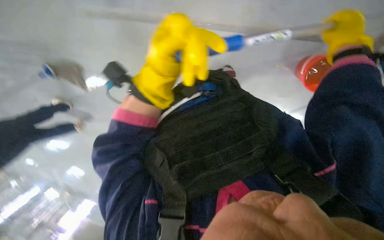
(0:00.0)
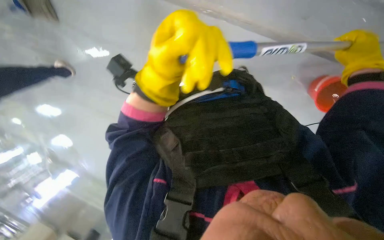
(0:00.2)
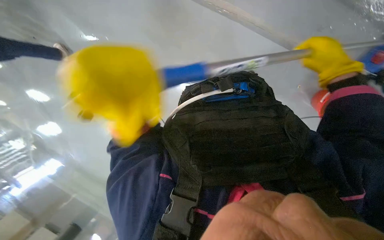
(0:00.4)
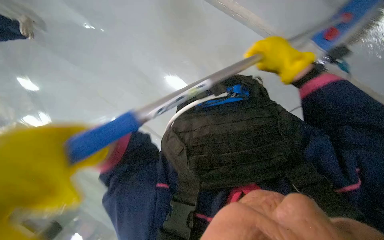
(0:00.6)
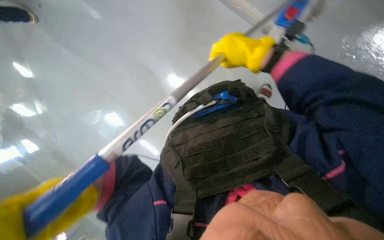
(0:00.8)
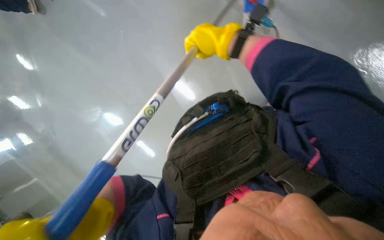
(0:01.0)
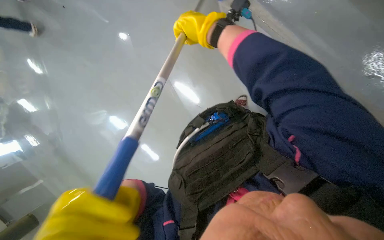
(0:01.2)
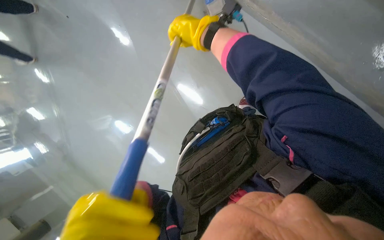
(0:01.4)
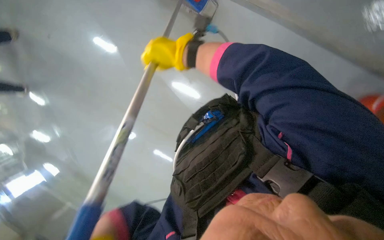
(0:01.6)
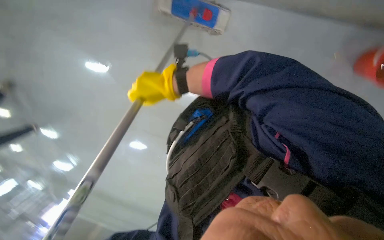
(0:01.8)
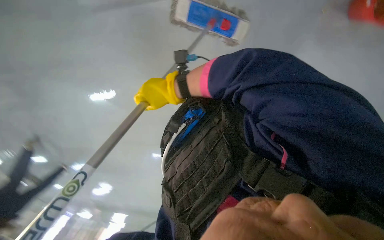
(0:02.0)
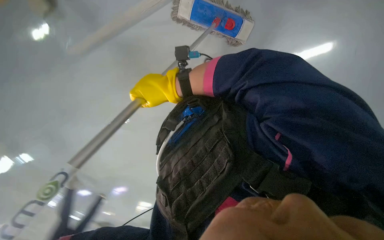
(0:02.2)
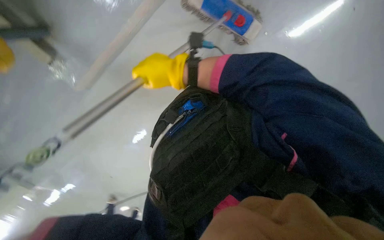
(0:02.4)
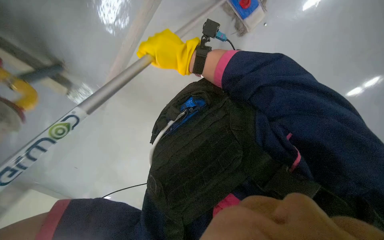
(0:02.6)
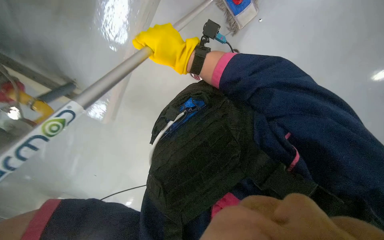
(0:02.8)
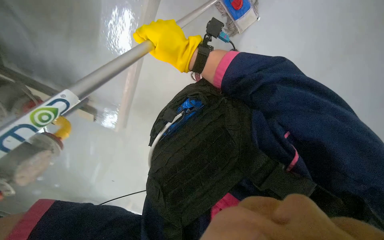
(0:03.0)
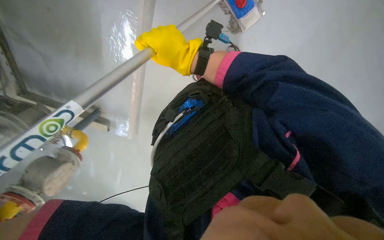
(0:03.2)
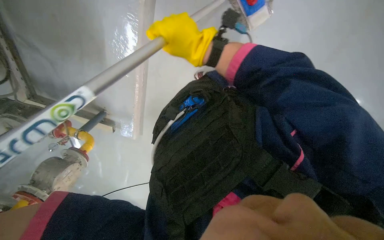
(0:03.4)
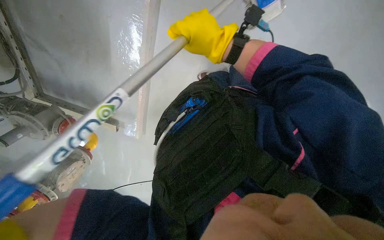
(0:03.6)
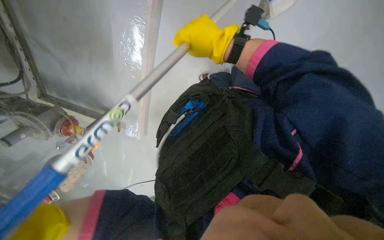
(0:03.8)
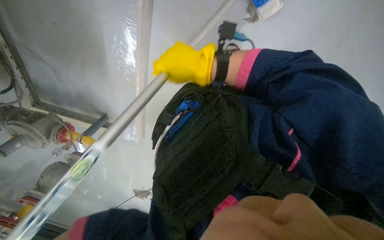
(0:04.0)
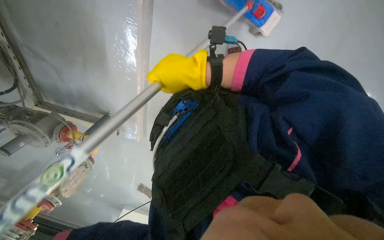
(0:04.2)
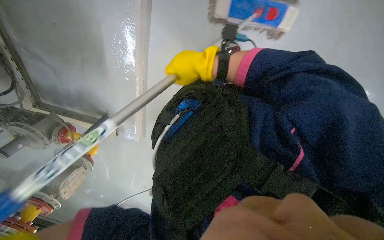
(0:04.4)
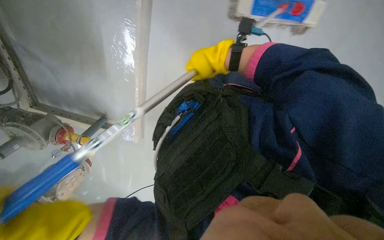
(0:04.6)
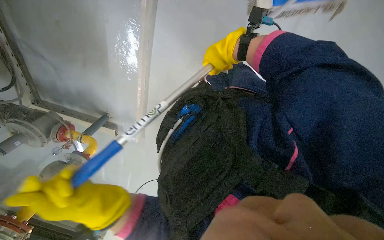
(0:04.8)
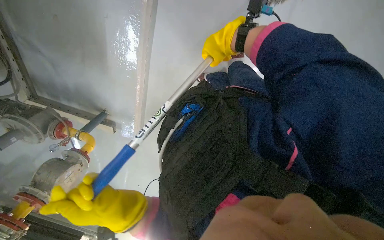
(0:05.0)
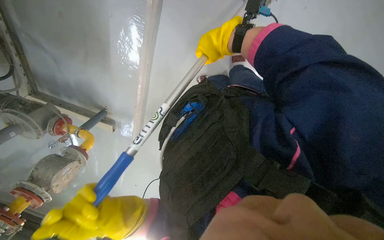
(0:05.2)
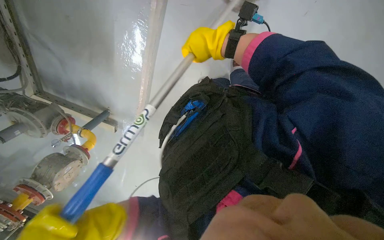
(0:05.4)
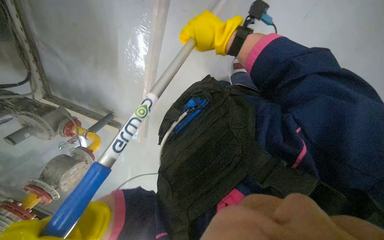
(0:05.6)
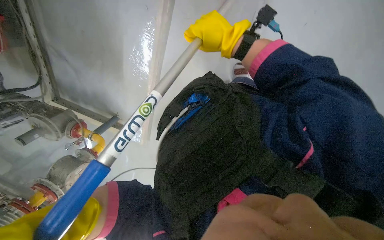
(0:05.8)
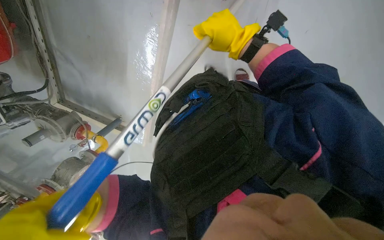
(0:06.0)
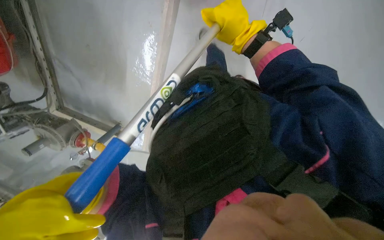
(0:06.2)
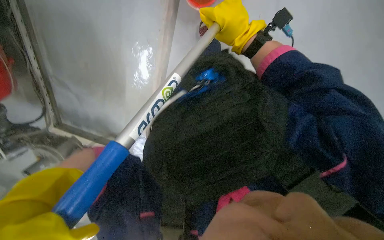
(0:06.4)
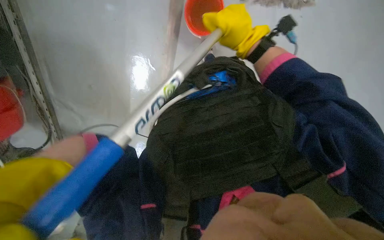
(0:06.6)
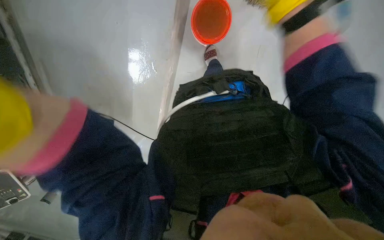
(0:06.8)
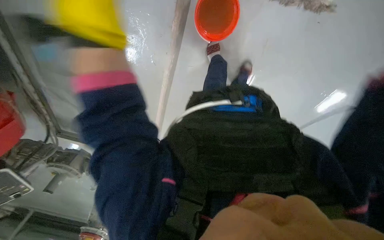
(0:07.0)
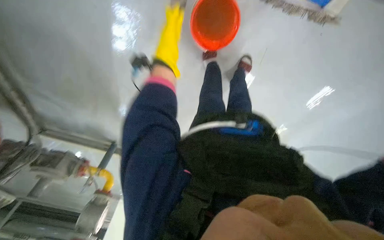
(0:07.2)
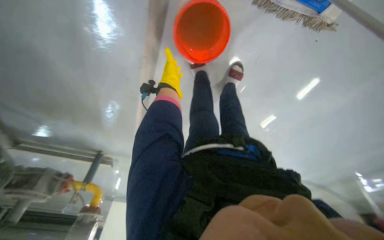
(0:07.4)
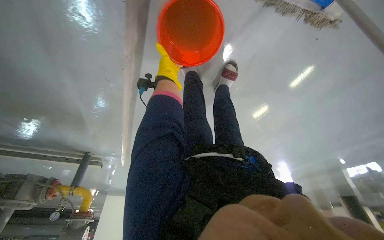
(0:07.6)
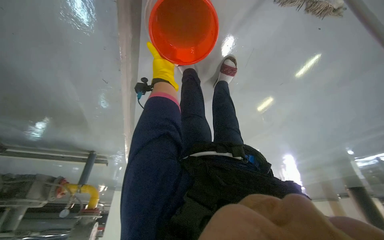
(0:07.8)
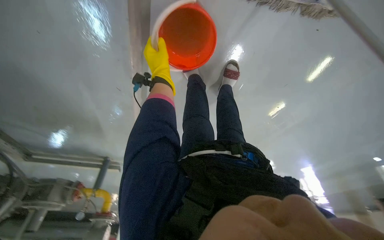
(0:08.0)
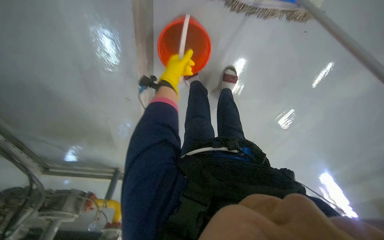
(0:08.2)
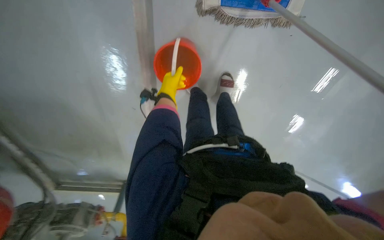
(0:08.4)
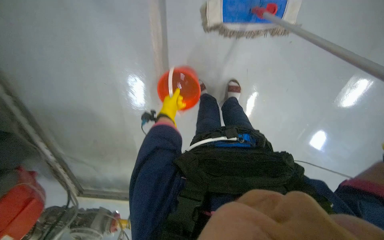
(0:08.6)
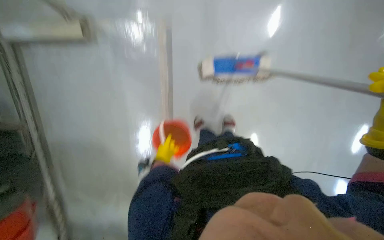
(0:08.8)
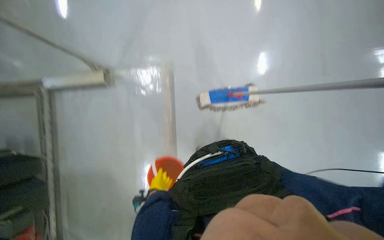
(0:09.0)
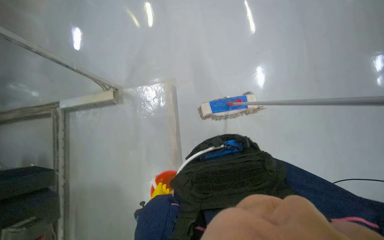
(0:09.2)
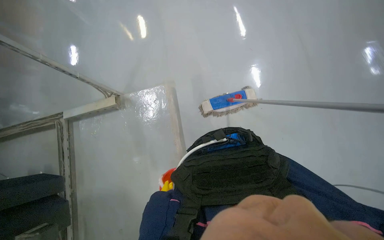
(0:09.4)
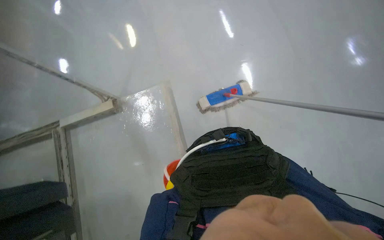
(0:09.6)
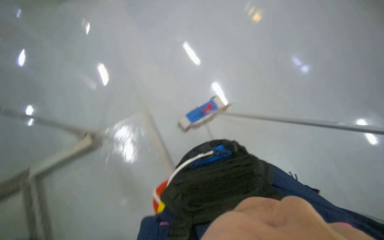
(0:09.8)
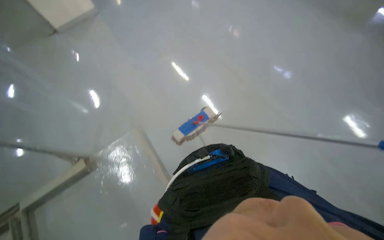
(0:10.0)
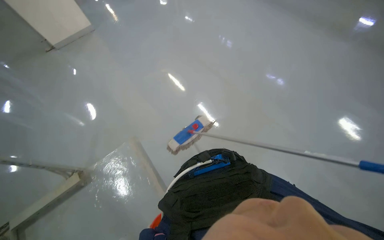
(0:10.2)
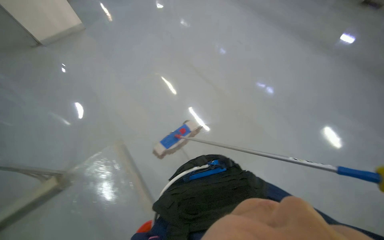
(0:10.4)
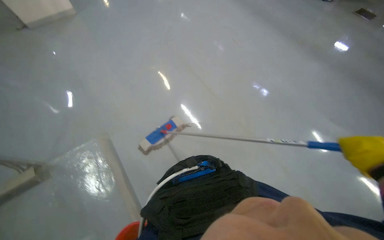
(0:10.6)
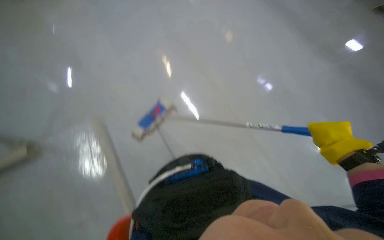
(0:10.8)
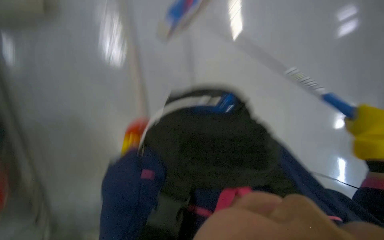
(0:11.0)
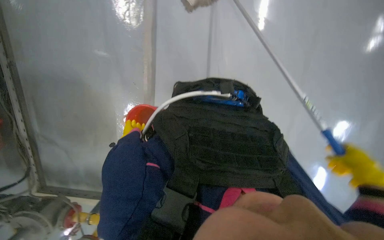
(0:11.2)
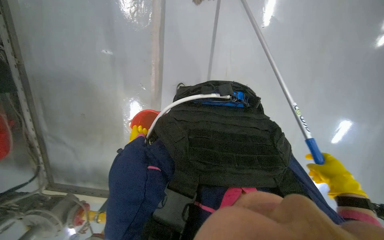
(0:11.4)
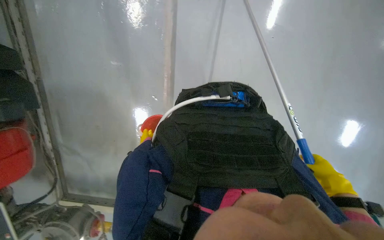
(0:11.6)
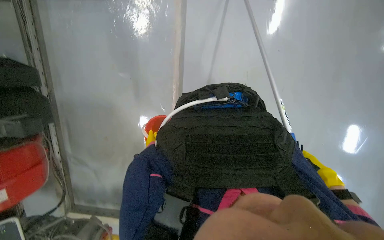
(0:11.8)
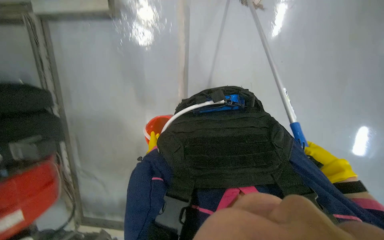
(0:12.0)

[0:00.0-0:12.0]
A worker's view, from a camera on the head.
Job: mopping floor.
The whole recording: Mopping the floor. The worker mops the floor, periodically wringing the mop and changing the mop head.
0:00.0 to 0:01.6: The right hand travels to the left by approximately 30 cm.
0:07.6 to 0:09.0: The wearer moves about 70 cm. The camera sweeps to the left, by some 25 degrees. The camera pitches upward, by about 55 degrees.
0:09.0 to 0:10.4: The head turns to the right by approximately 30 degrees. The view tips upward by approximately 30 degrees.
0:10.4 to 0:12.0: The head turns to the left by approximately 20 degrees. The view tilts approximately 20 degrees downward.

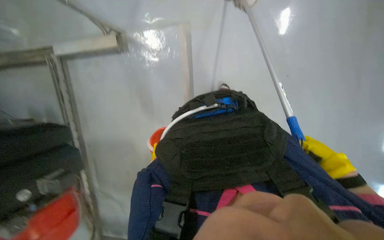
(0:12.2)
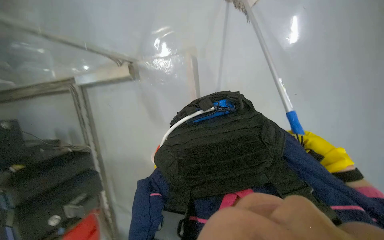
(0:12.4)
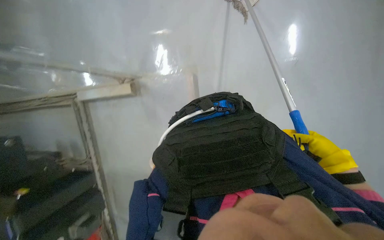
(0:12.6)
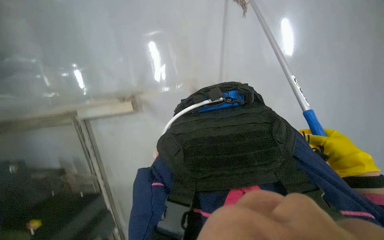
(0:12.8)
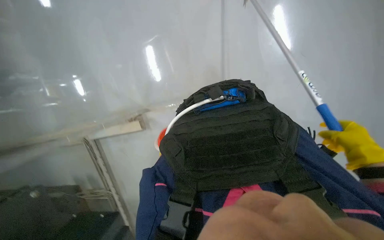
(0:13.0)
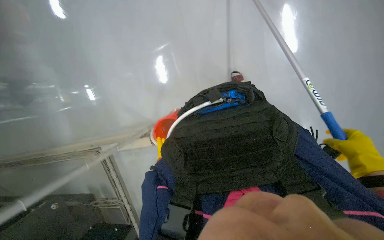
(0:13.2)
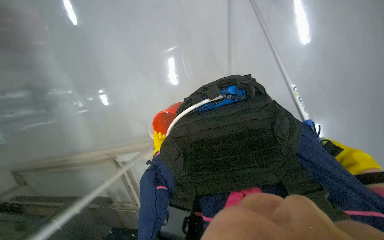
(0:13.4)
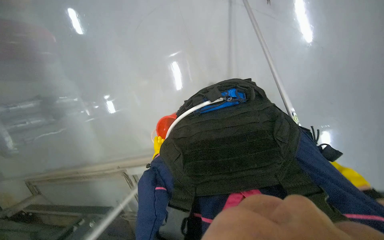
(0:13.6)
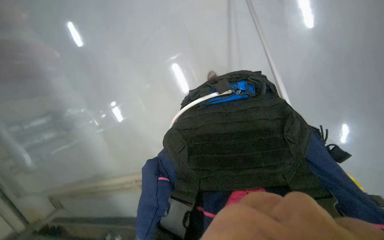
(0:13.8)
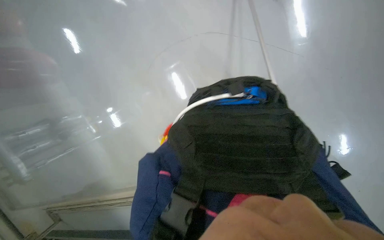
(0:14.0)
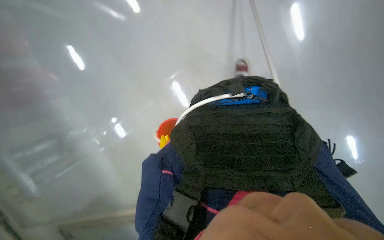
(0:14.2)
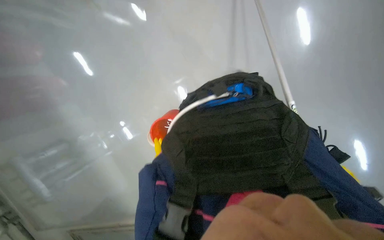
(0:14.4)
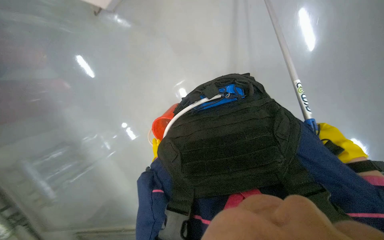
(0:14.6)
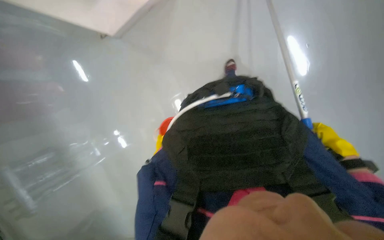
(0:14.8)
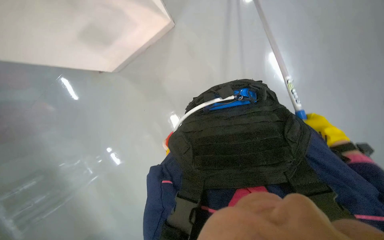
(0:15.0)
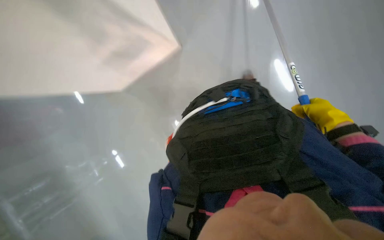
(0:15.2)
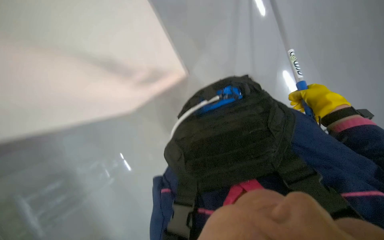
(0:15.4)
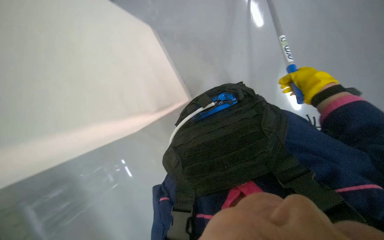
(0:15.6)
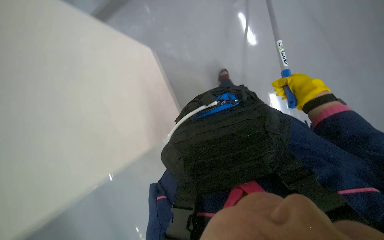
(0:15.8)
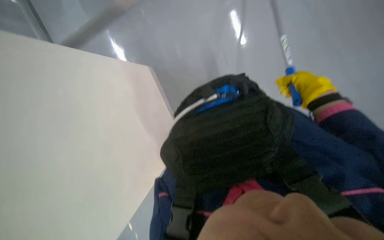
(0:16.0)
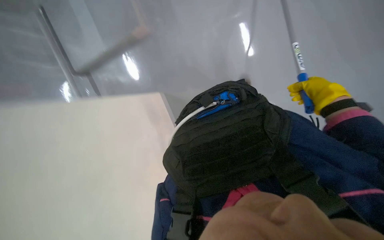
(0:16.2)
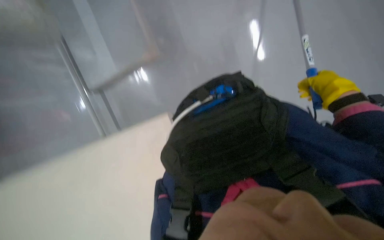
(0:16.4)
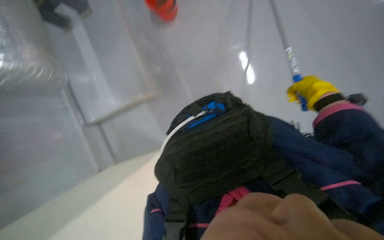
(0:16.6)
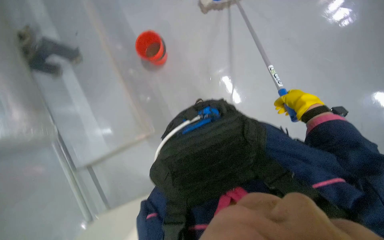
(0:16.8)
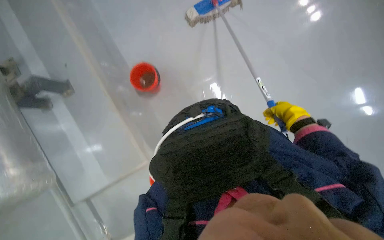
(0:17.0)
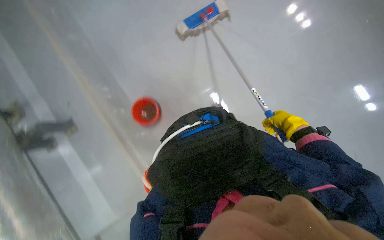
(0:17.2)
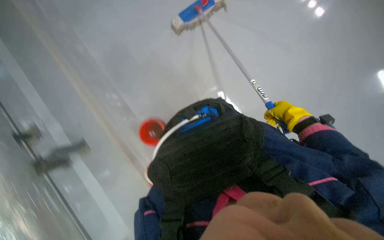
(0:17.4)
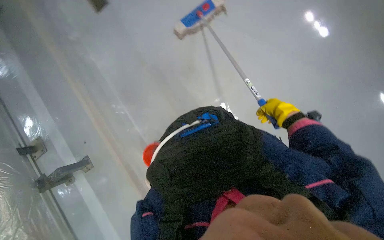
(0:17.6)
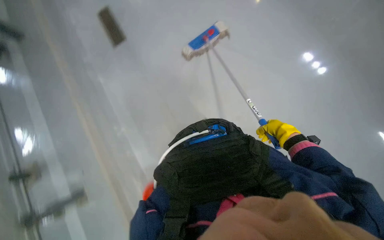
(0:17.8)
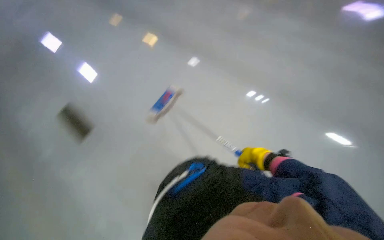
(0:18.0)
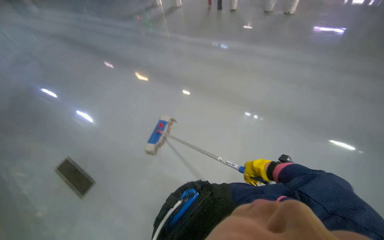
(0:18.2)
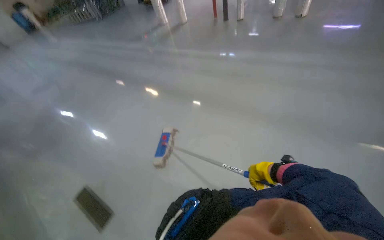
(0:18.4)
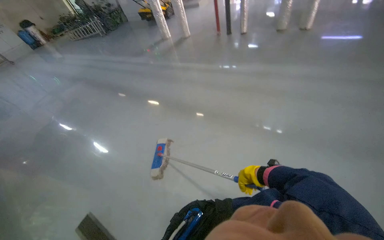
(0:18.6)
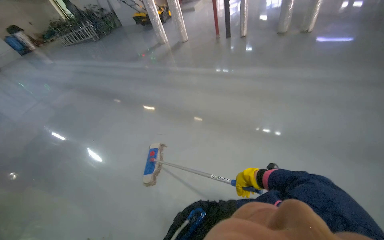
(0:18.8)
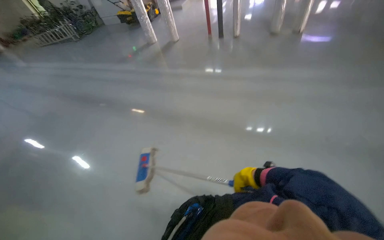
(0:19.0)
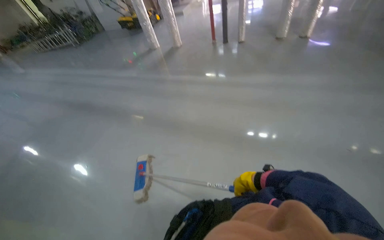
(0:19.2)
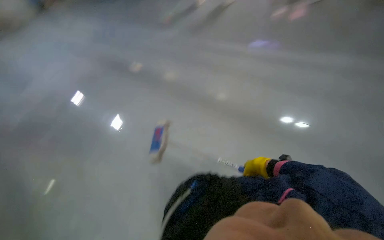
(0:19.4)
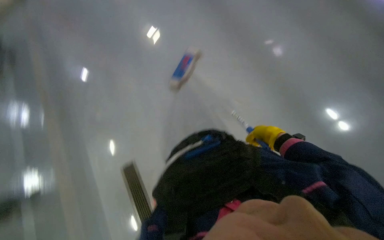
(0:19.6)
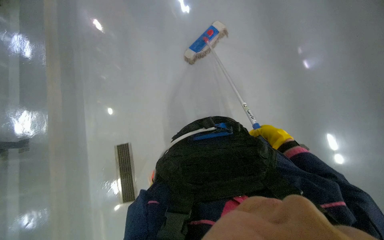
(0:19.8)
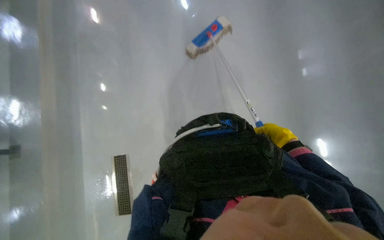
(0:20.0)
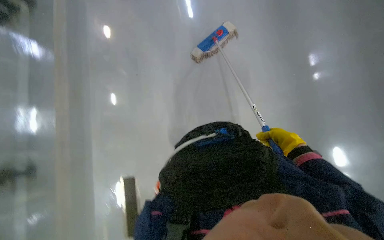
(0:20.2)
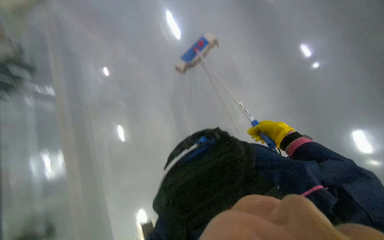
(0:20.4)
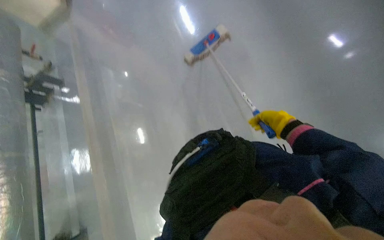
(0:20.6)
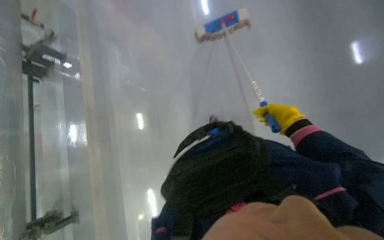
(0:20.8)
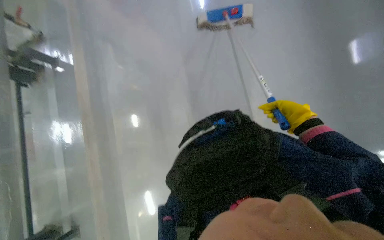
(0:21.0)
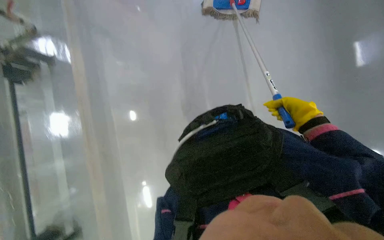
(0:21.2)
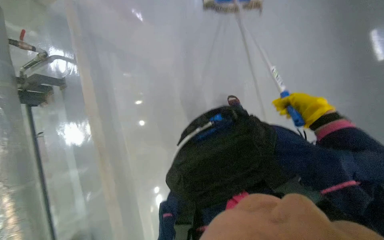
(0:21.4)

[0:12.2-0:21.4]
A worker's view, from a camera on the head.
Job: mopping floor.
The whole recording: Mopping the floor. The worker mops the floor, periodically wringing the mop and changing the mop head.
0:15.2 to 0:16.8: The view tips upward by roughly 15 degrees.
0:16.8 to 0:18.4: The view tips upward by about 20 degrees. The right hand travels down the picture by some 20 cm.
0:19.8 to 0:21.4: The wearer looks approximately 15 degrees further downward.
